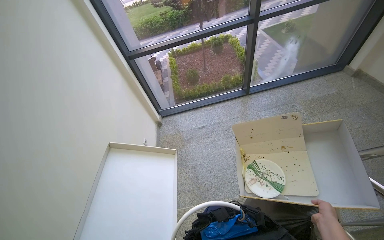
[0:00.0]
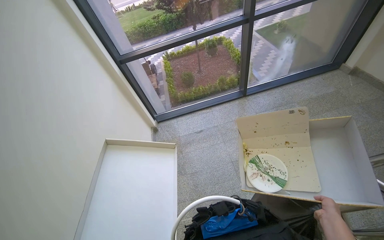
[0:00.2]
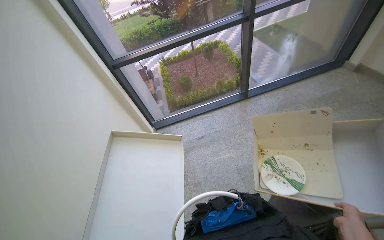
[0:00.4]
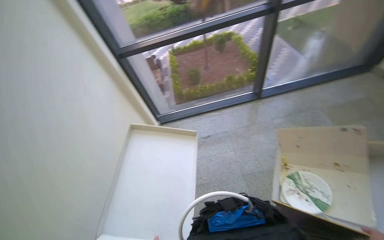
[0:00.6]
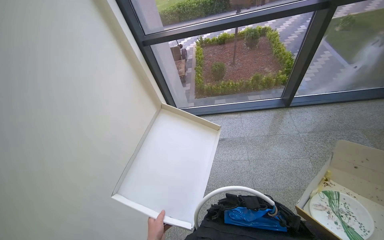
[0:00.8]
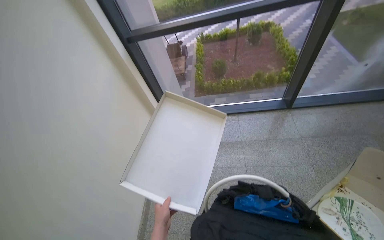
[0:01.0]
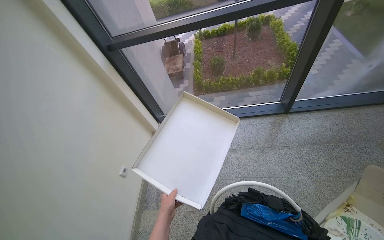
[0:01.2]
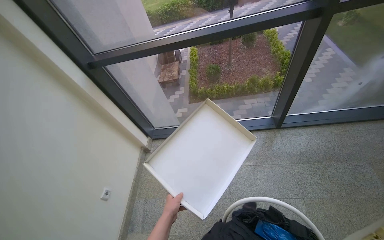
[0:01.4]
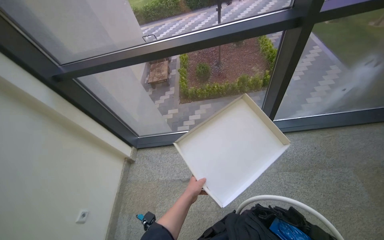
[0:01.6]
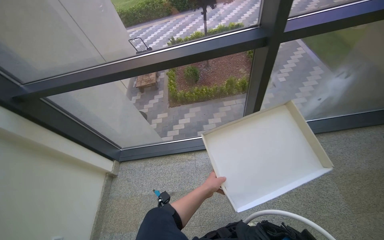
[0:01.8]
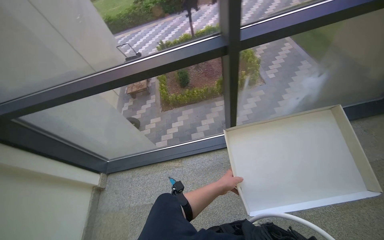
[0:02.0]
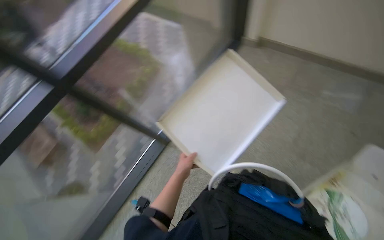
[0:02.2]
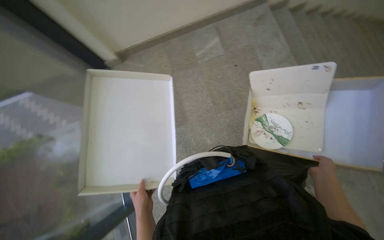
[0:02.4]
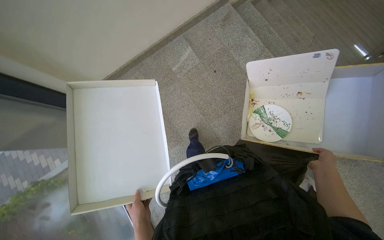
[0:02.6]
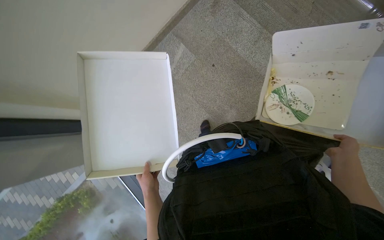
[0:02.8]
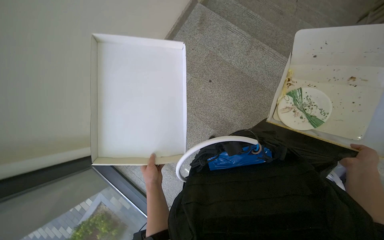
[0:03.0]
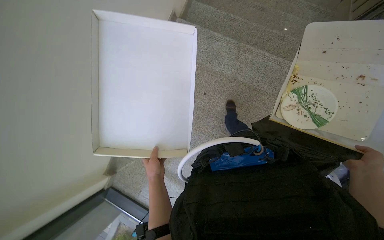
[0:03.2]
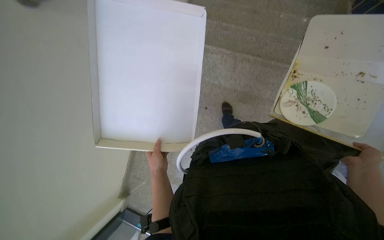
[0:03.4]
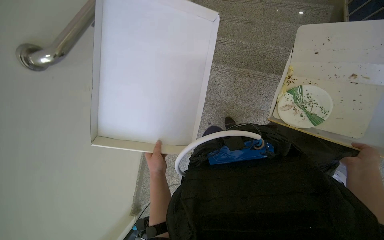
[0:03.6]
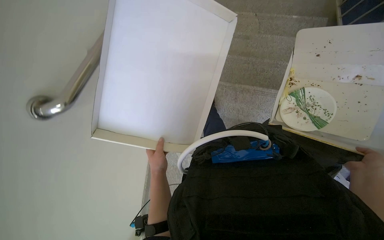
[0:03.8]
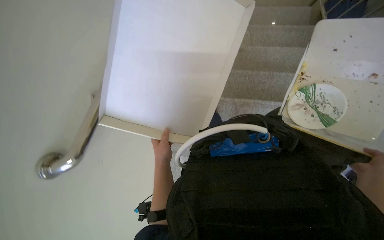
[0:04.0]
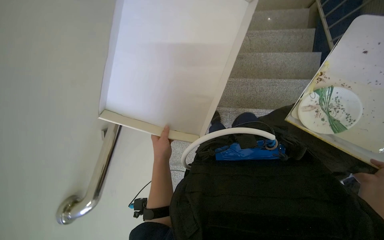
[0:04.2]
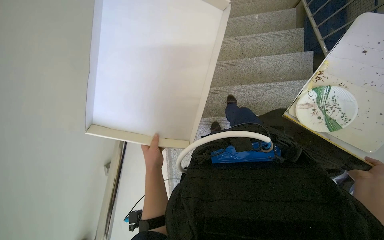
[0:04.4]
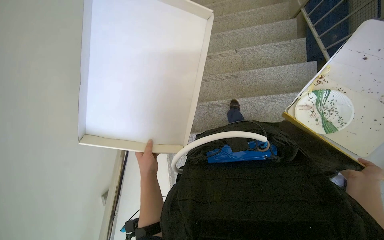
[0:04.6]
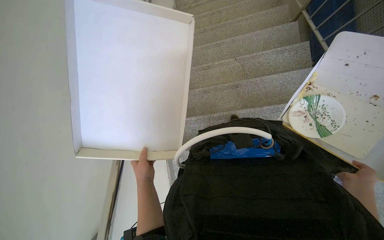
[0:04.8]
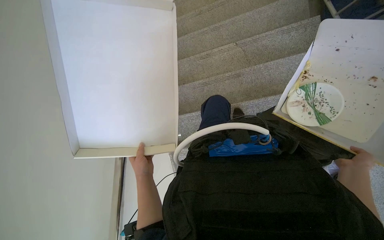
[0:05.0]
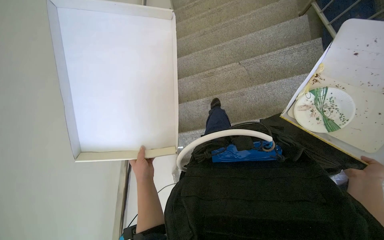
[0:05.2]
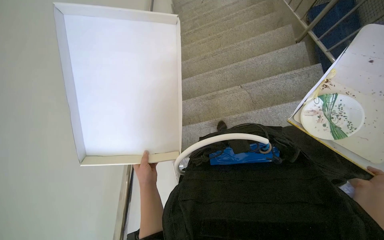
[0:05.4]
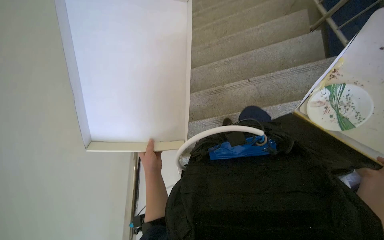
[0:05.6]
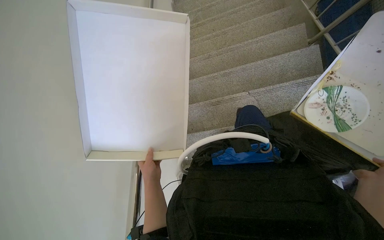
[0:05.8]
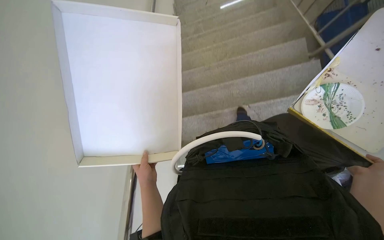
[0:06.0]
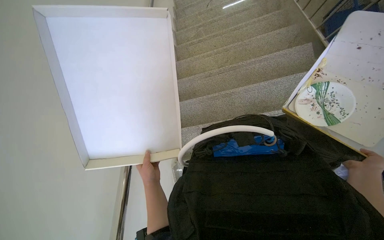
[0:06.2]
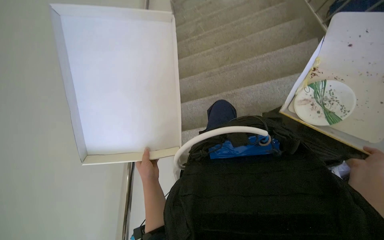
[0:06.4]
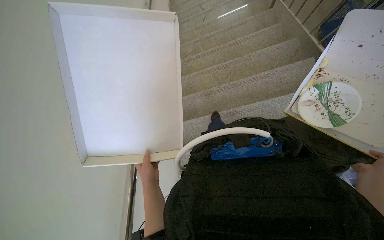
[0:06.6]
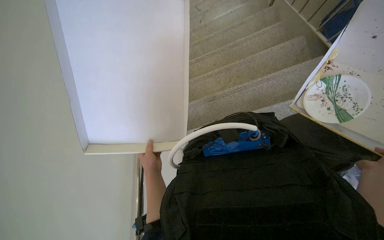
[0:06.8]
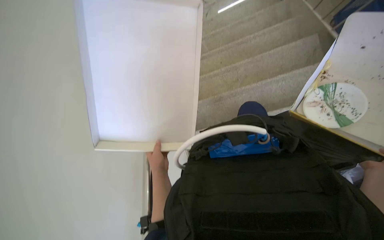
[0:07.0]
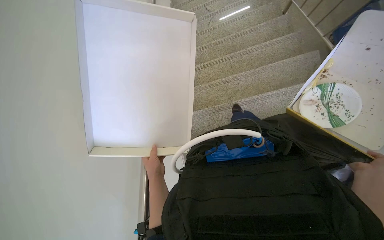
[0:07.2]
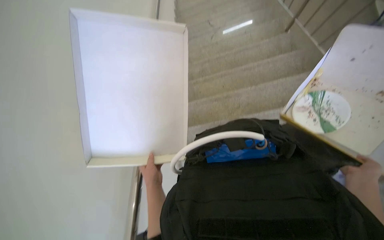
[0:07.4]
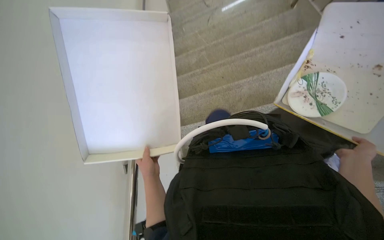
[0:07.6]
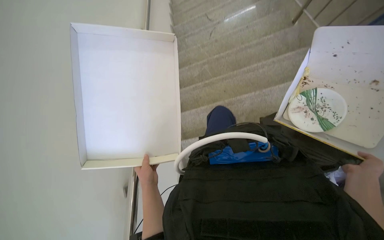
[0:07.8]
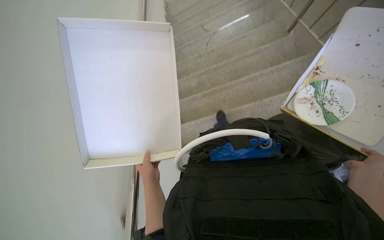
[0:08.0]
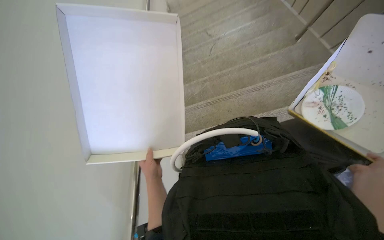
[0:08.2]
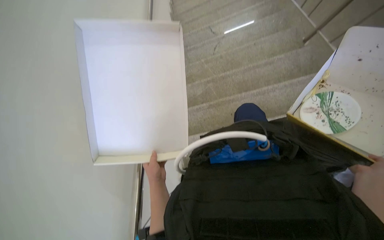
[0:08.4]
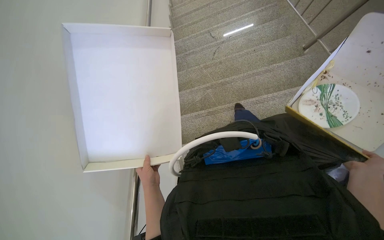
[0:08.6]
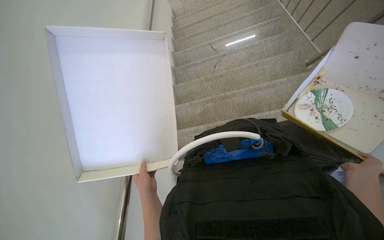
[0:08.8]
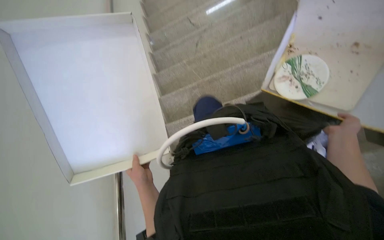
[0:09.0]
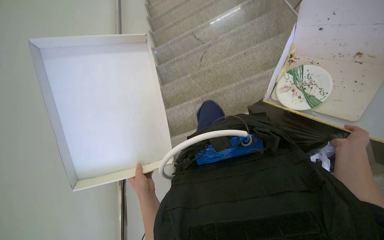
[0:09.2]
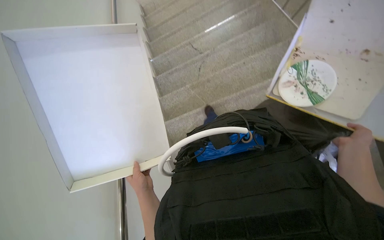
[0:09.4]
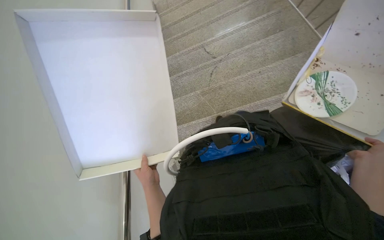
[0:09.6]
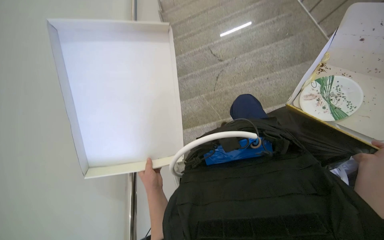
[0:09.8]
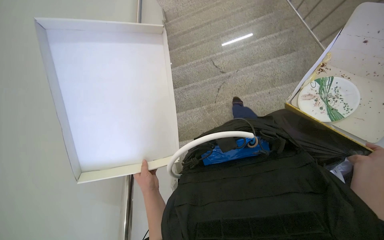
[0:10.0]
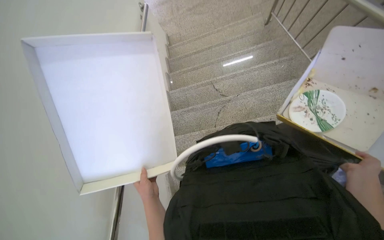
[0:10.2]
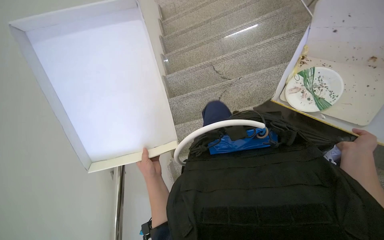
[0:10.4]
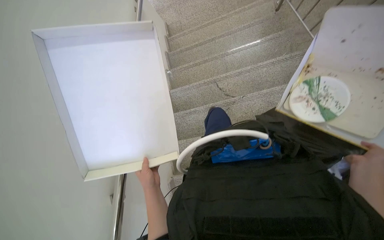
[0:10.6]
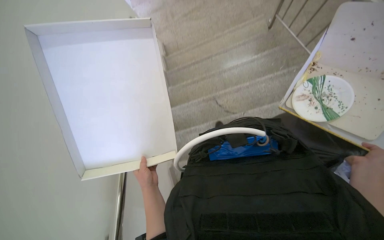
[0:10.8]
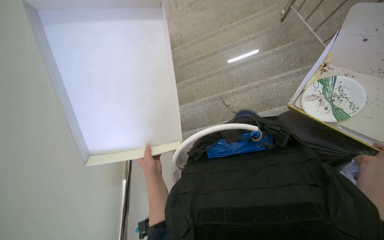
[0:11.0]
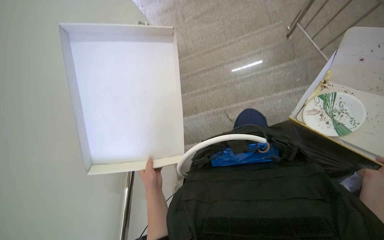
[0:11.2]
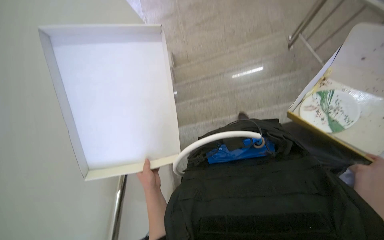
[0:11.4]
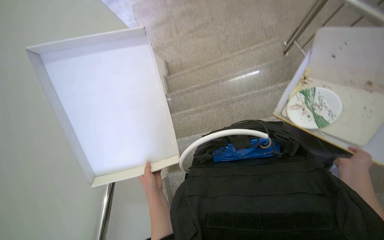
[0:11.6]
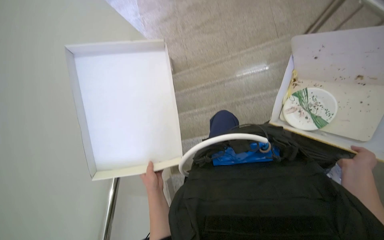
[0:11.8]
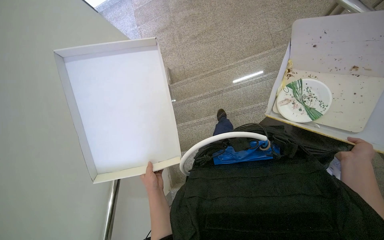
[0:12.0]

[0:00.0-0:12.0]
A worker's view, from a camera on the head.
Job: managing trash.
The whole recording: Carrying items for disposal. The worker carries a box and a trash bag down the stairs.
0:01.6 to 0:03.0: The head travels about 50 cm. The head rotates roughly 90 degrees to the right.
0:03.0 to 0:04.4: The left hand goes some 20 cm up the picture.
0:04.4 to 0:06.0: The wearer looks about 15 degrees further upward.
0:06.0 to 0:07.6: The view swings roughly 15 degrees to the left.
0:10.4 to 0:12.0: The view tips upward by some 20 degrees.

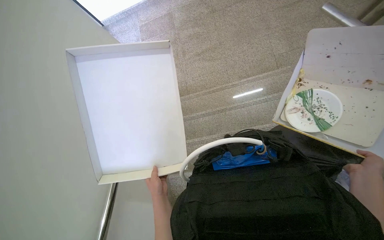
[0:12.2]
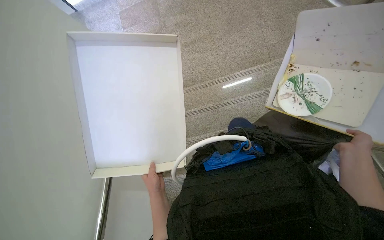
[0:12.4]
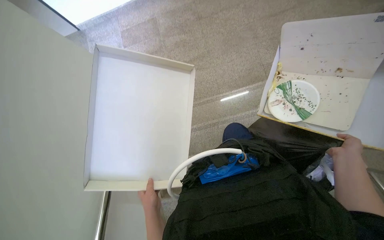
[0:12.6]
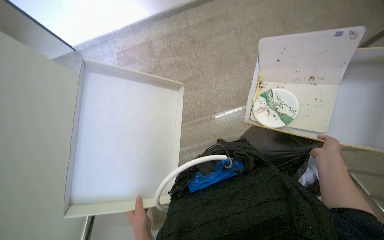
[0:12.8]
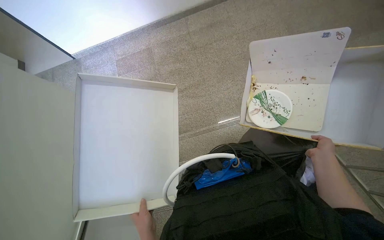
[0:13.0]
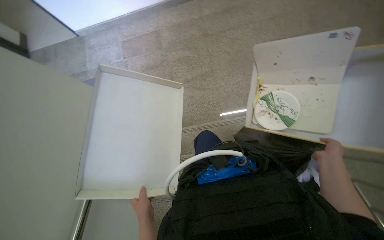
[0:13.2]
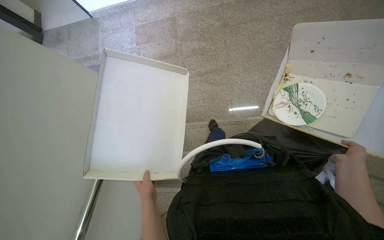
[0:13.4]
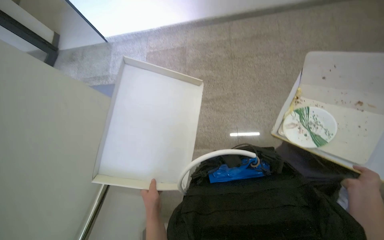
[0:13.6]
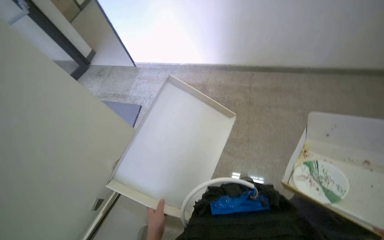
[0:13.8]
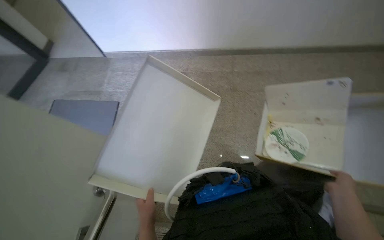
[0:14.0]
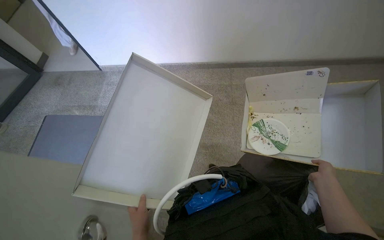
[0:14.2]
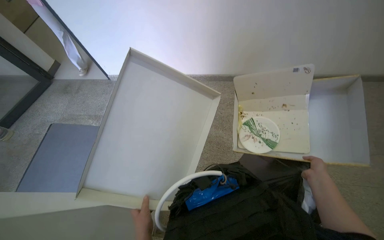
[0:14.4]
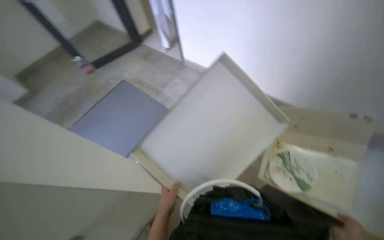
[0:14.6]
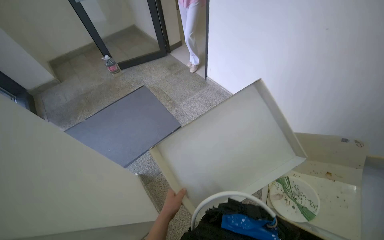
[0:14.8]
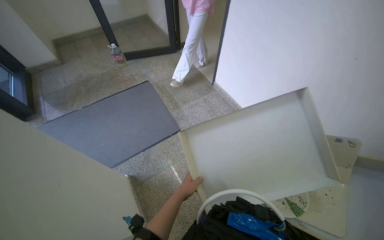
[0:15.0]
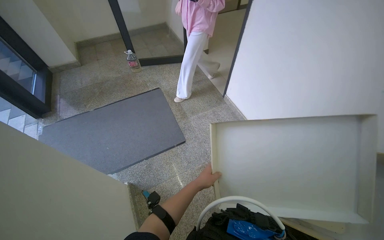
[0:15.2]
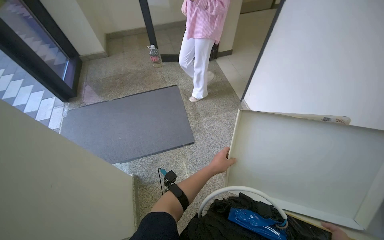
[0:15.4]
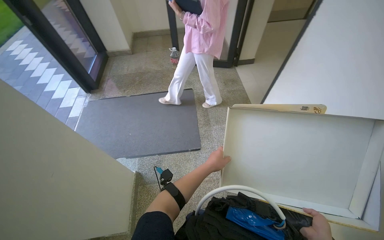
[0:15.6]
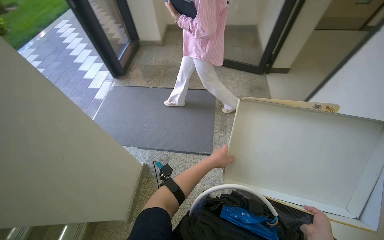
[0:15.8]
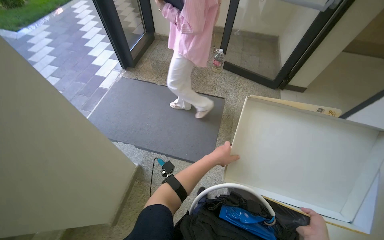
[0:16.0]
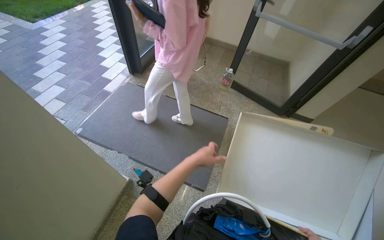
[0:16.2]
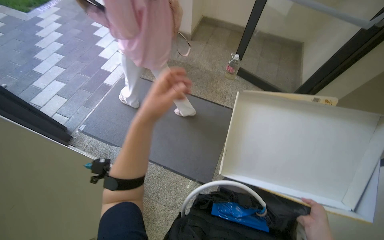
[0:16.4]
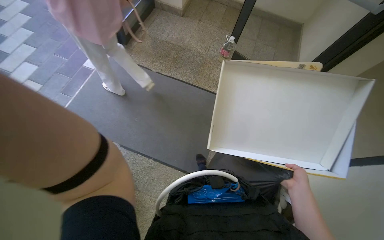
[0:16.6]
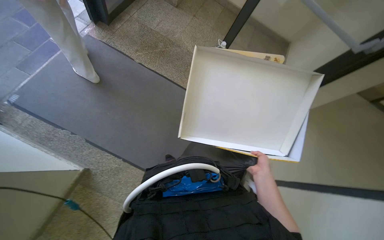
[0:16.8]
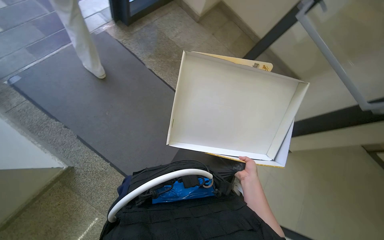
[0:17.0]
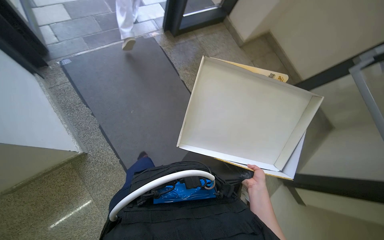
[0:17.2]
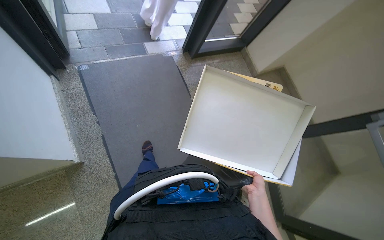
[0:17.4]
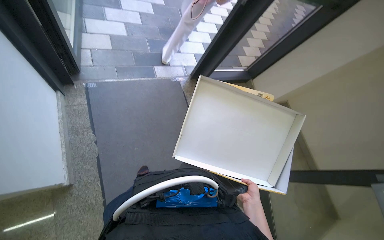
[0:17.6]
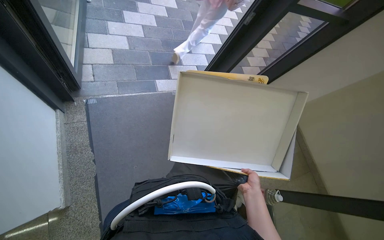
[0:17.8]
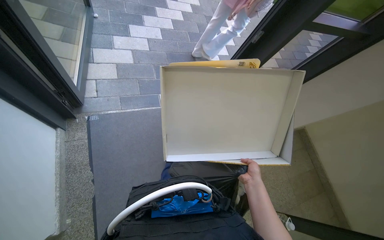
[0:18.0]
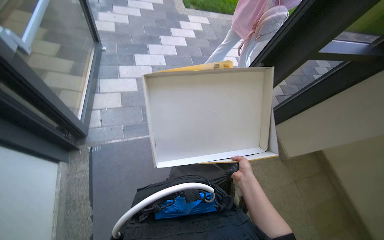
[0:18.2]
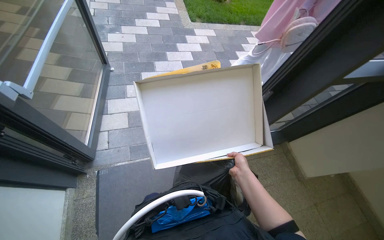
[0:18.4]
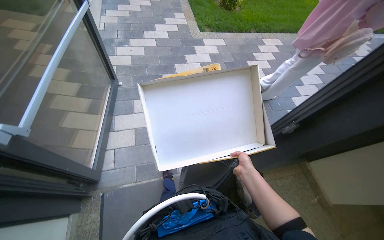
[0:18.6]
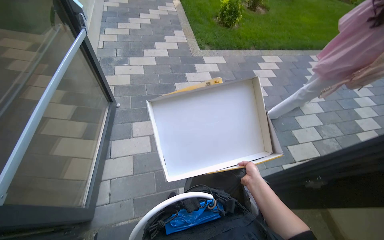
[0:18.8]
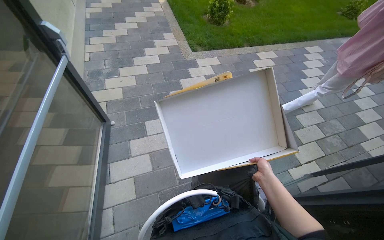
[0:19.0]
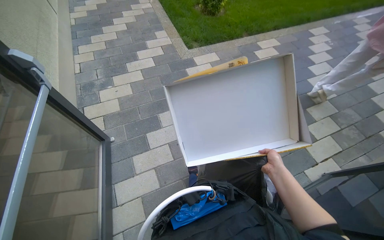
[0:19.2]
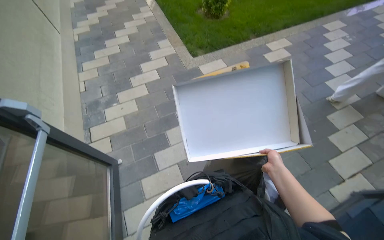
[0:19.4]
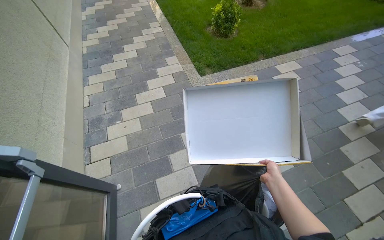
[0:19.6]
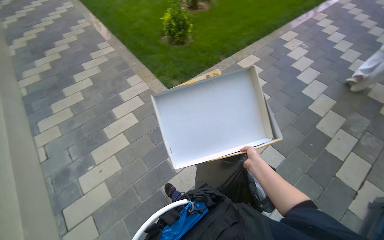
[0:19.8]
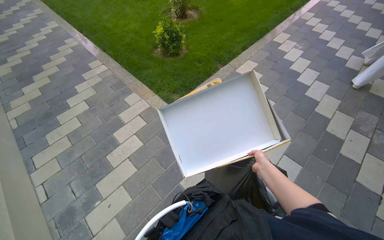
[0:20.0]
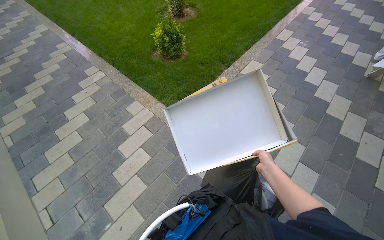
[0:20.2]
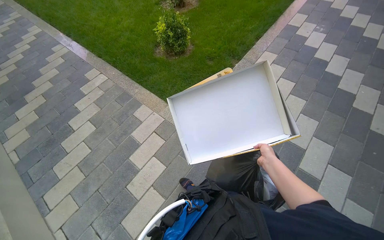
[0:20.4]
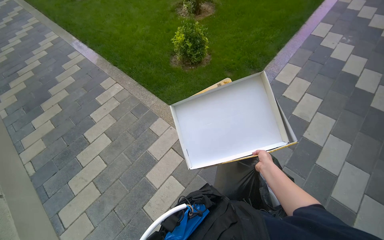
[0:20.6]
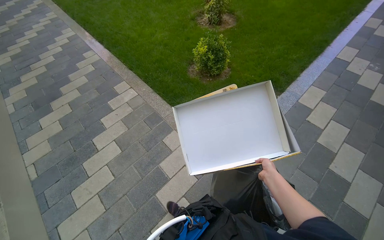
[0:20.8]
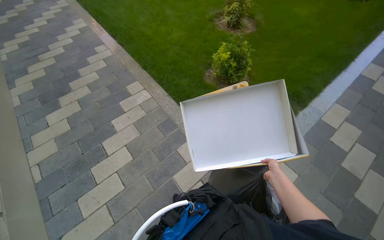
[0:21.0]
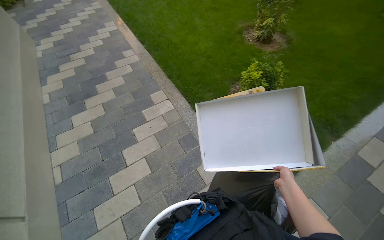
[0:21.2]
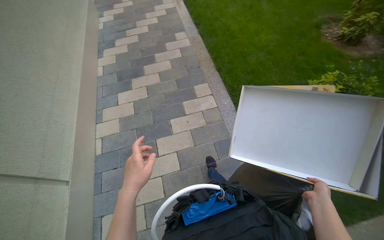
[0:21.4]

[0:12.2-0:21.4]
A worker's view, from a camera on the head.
Job: managing trash.
The whole recording: Carrying items for disposal. The worker carries a box and a trash bag down the stairs.
0:12.2 to 0:13.8: The wearer looks about 30 degrees further upward.
0:13.8 to 0:15.2: The camera sweeps to the right, by some 20 degrees.
0:16.8 to 0:18.4: The wearer moves some 80 cm. The head rotates some 45 degrees to the left. The view tilts about 35 degrees upward.
0:18.4 to 0:19.8: The head travels some 1.5 m. The scene turns about 25 degrees counterclockwise in the picture.
0:19.8 to 0:21.4: The head travels roughly 2 m. The wearer looks about 25 degrees further to the left.
